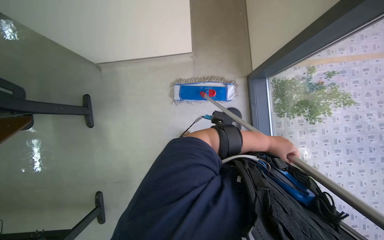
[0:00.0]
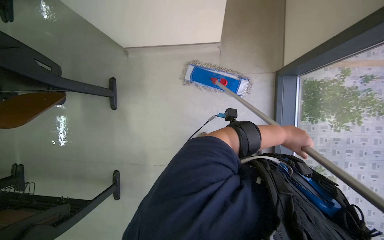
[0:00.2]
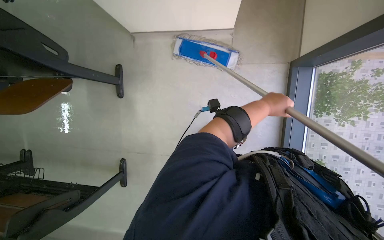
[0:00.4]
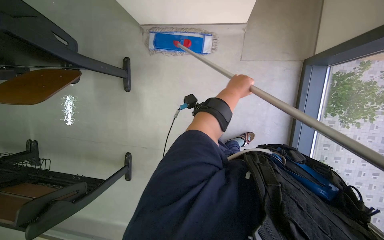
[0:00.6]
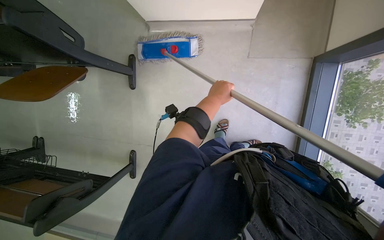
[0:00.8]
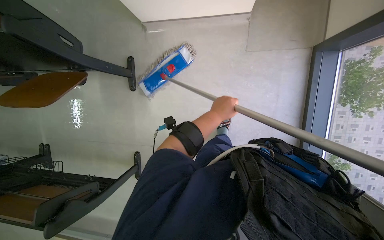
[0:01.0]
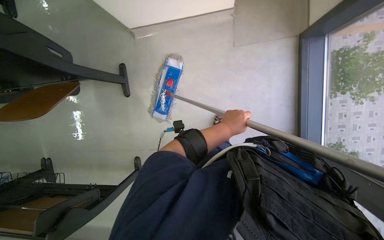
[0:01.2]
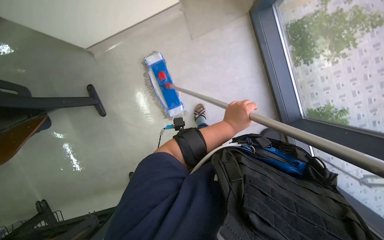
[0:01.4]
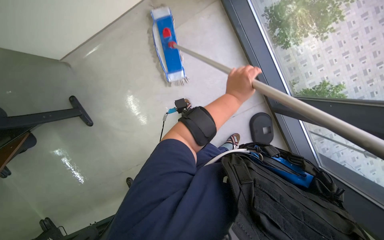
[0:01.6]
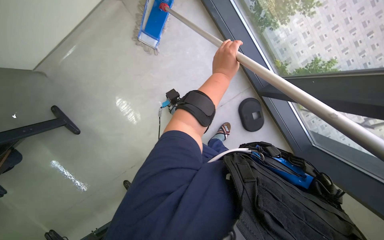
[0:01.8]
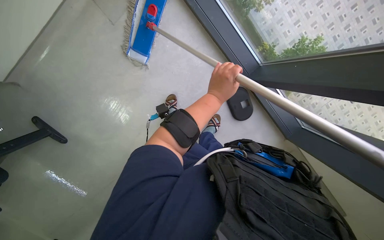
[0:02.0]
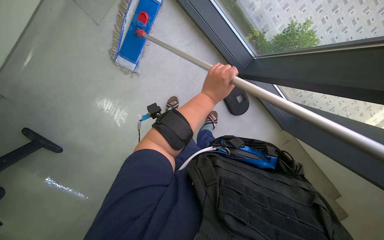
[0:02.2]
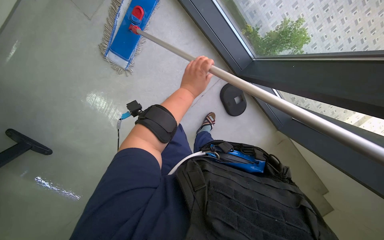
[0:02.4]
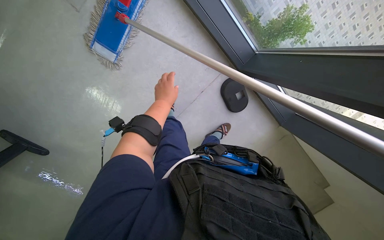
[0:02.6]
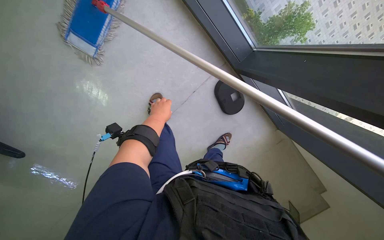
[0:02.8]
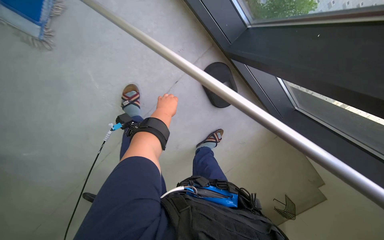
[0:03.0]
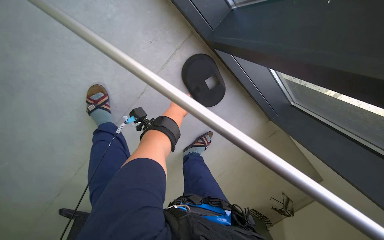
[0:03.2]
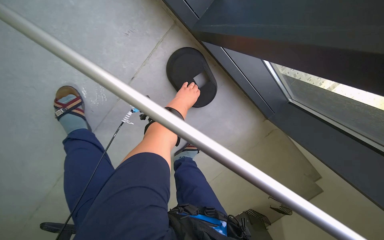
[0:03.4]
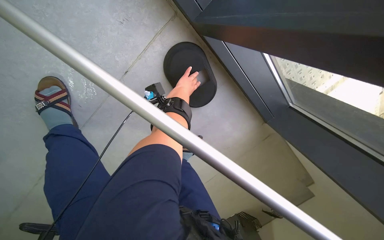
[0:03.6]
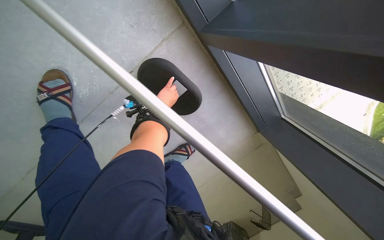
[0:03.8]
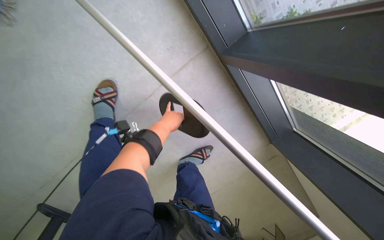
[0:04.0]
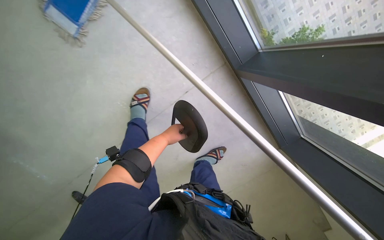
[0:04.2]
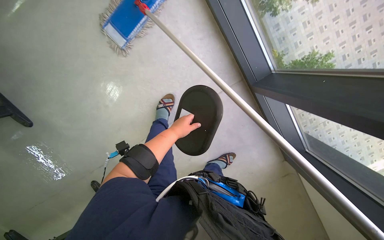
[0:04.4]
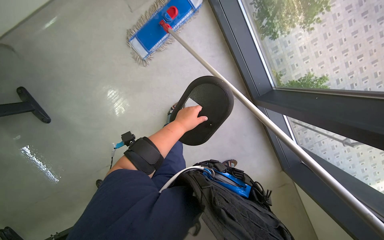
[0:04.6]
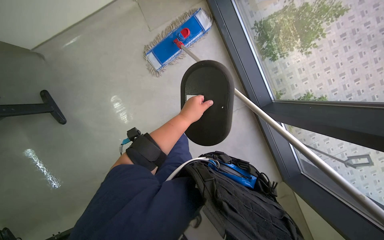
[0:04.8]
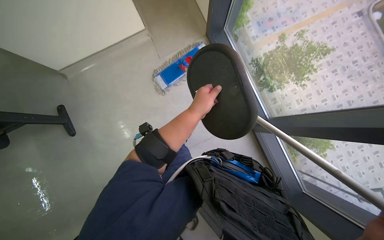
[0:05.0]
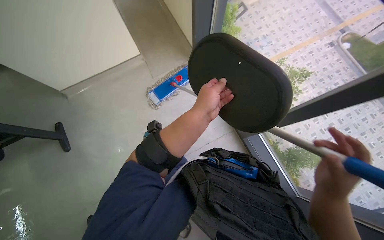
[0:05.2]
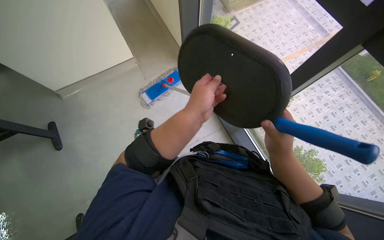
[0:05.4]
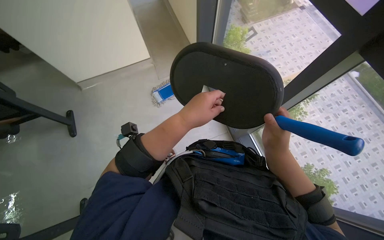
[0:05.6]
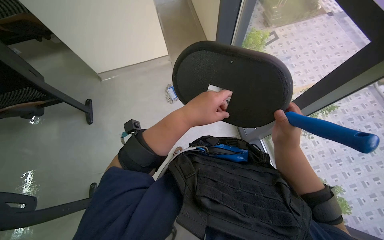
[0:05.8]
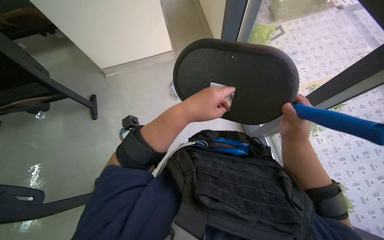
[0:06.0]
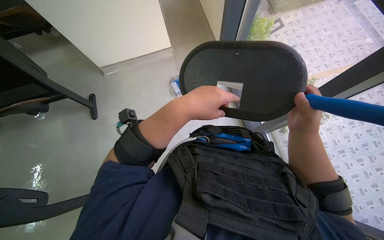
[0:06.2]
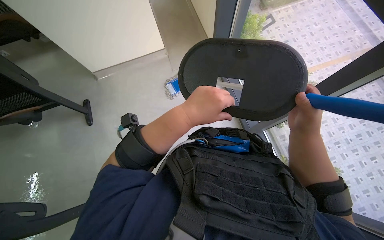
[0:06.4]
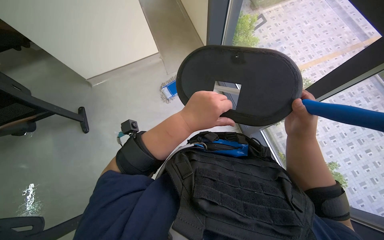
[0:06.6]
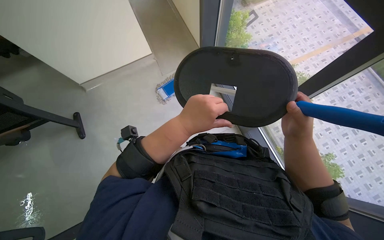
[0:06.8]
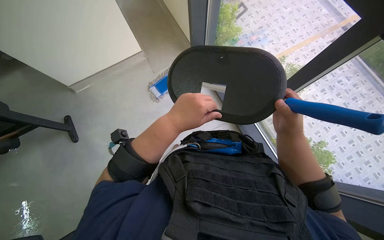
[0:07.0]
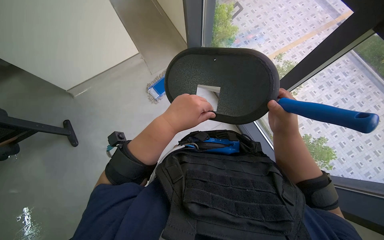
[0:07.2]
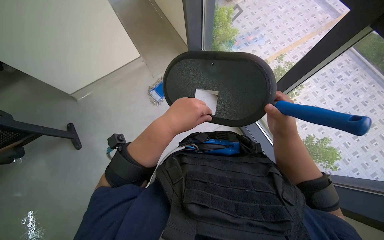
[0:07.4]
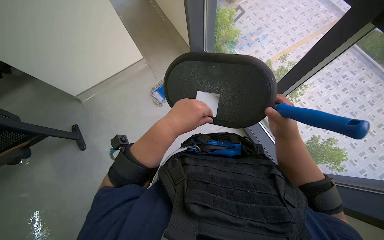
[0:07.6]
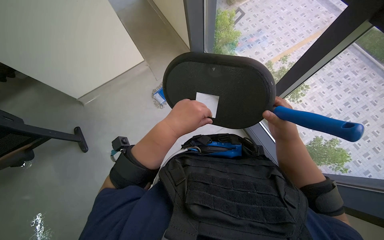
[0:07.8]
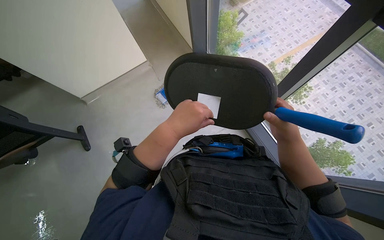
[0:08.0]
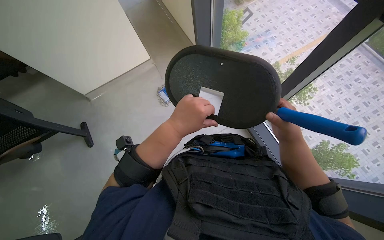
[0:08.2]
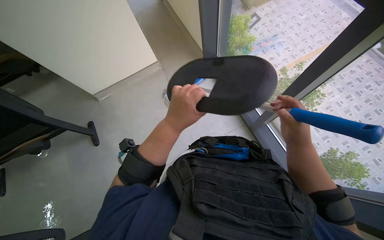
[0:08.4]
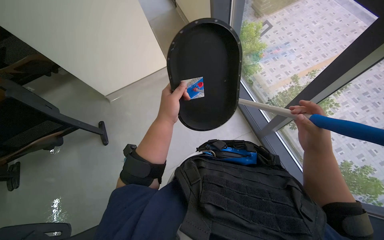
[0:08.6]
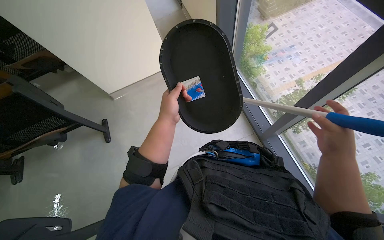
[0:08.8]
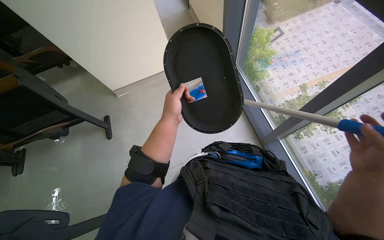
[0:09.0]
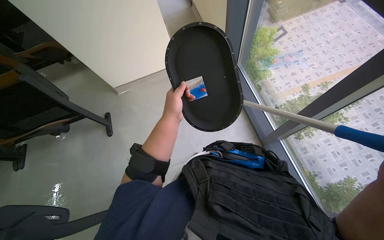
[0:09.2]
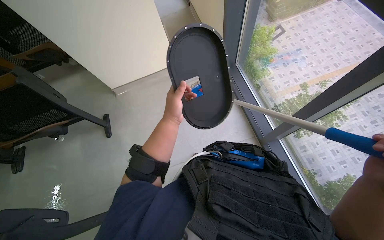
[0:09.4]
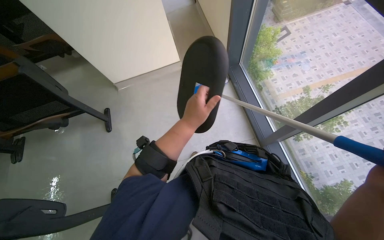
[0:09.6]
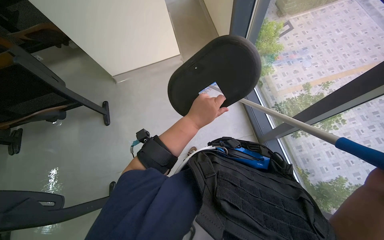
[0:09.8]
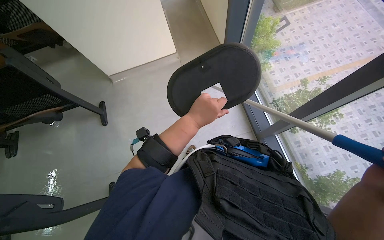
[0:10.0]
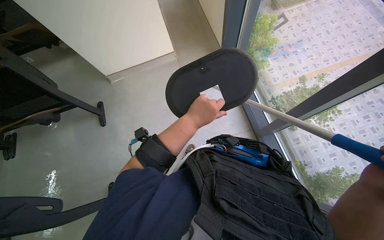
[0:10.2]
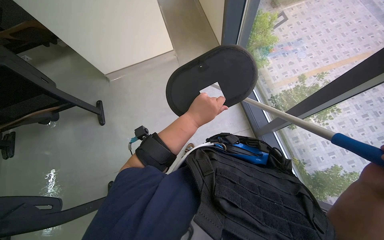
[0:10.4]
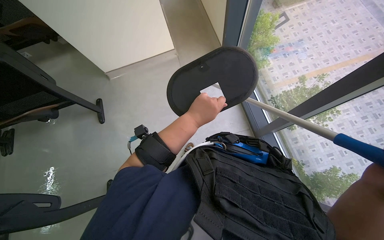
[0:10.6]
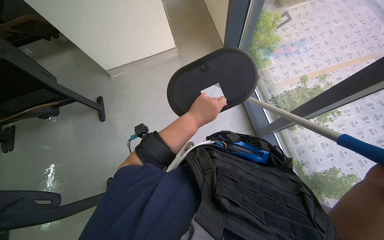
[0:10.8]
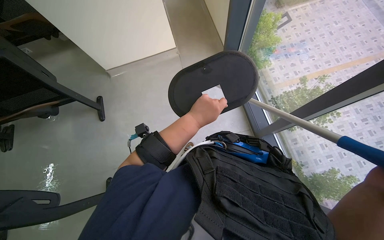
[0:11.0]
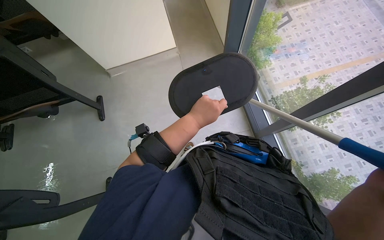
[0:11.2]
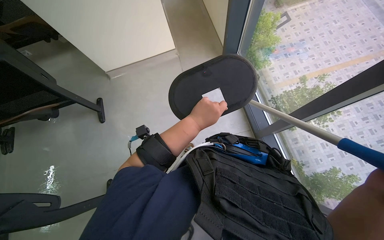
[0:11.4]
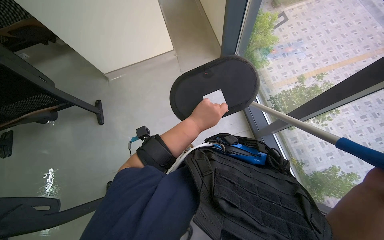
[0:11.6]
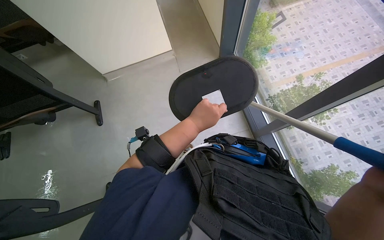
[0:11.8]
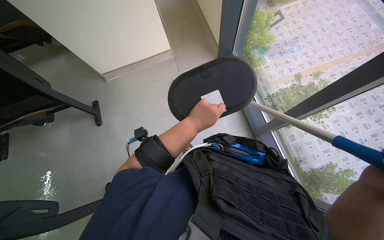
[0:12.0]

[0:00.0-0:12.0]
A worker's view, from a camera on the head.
Job: mopping floor.
The whole recording: Mopping classroom floor. The worker mops the classroom floor, occasionally adjusting the mop and moving the cleaning cart.
0:00.0 to 0:01.6: The left hand travels to the left by about 25 cm.
0:01.6 to 0:03.0: The wearer moves roughly 50 cm. The view tilts approximately 20 degrees downward. Everything in view rotates about 30 degrees counterclockwise.
0:03.0 to 0:04.4: The head turns to the left by approximately 20 degrees. The view tips upward by some 15 degrees.
0:04.4 to 0:06.0: The head travels some 40 cm. The camera pitches upward, by about 35 degrees.
0:07.6 to 0:09.0: The hands stay close to where they were, moving slightly.

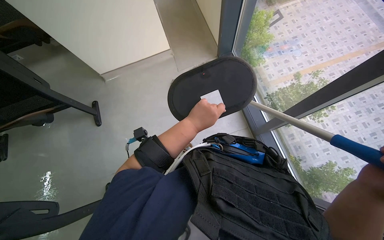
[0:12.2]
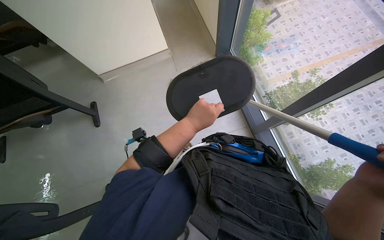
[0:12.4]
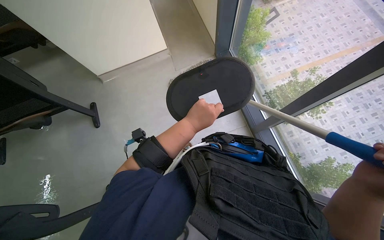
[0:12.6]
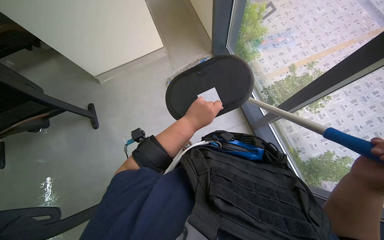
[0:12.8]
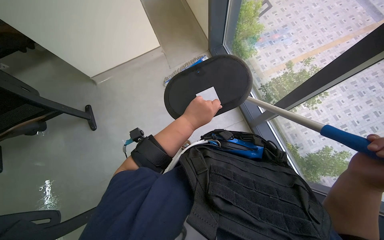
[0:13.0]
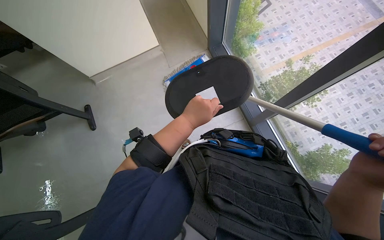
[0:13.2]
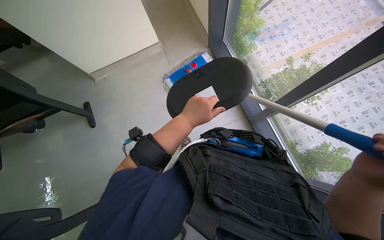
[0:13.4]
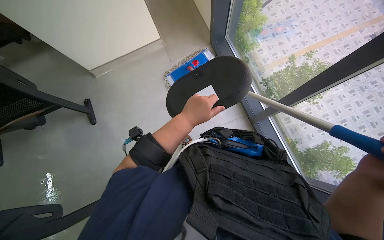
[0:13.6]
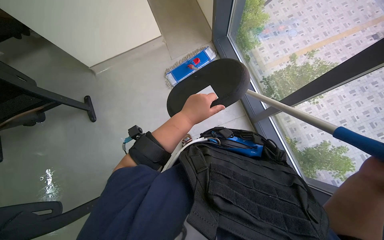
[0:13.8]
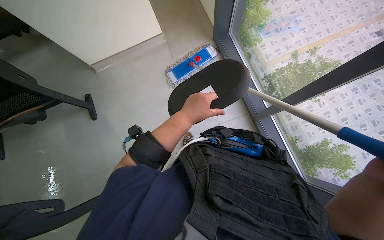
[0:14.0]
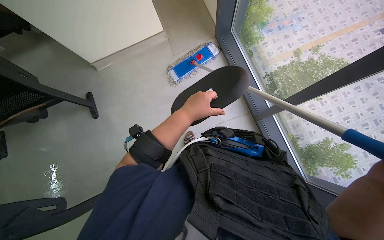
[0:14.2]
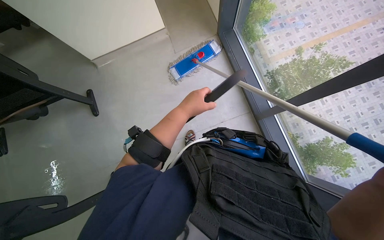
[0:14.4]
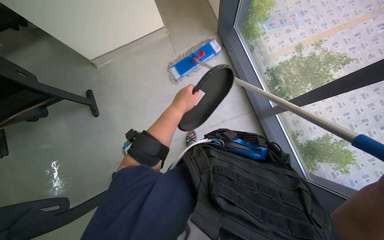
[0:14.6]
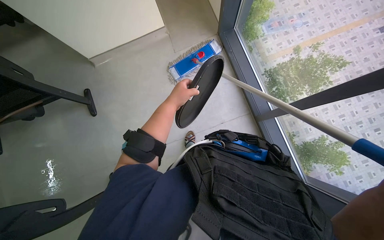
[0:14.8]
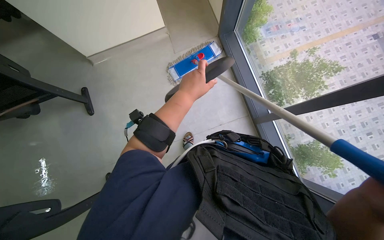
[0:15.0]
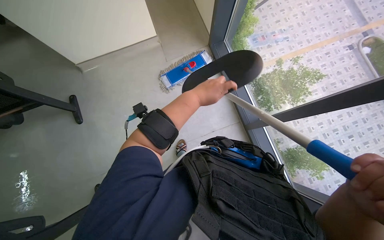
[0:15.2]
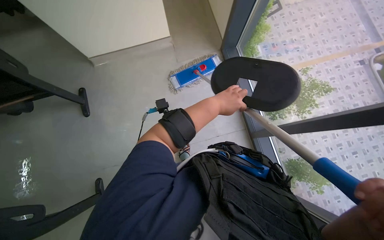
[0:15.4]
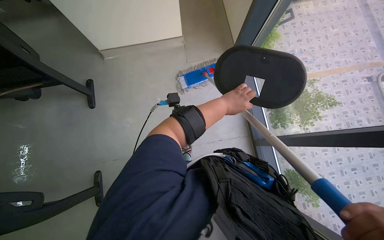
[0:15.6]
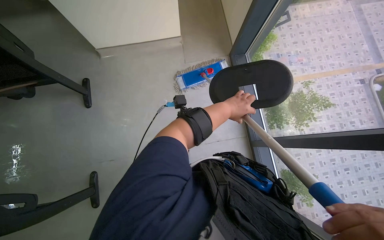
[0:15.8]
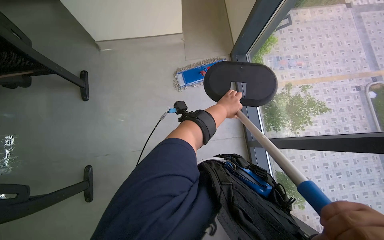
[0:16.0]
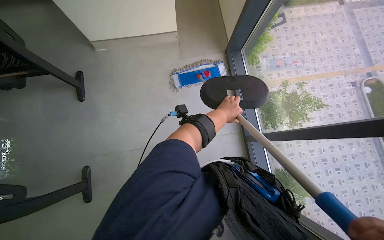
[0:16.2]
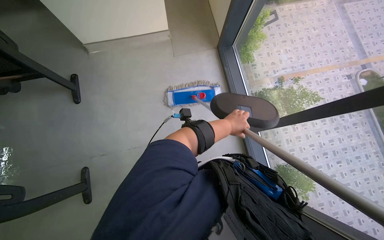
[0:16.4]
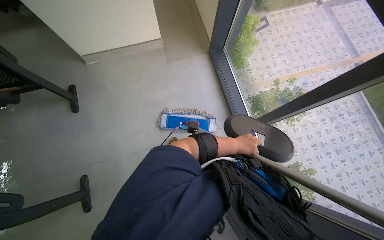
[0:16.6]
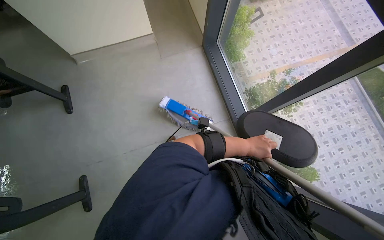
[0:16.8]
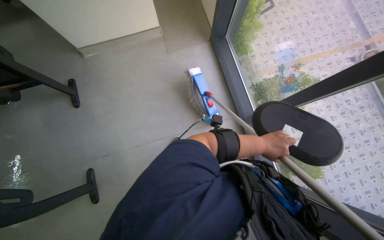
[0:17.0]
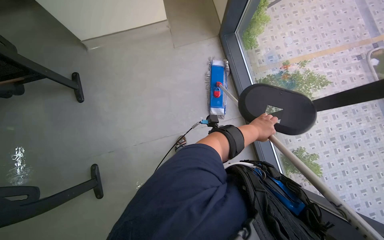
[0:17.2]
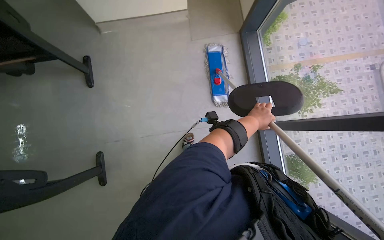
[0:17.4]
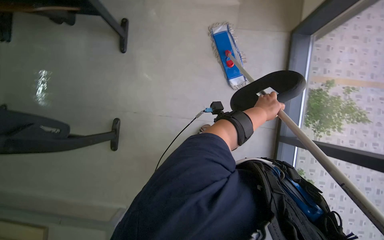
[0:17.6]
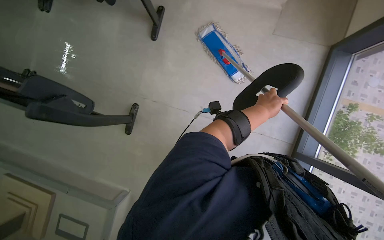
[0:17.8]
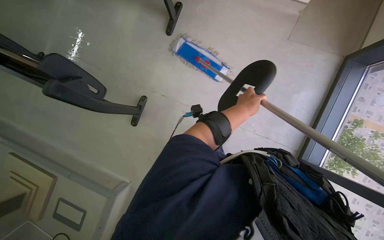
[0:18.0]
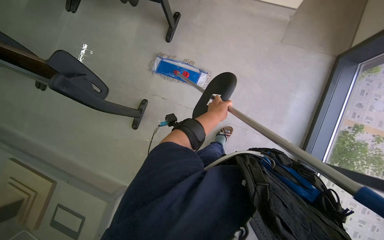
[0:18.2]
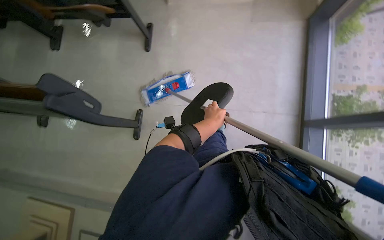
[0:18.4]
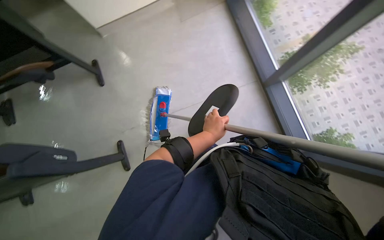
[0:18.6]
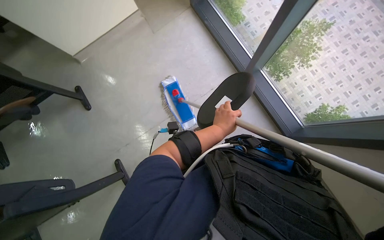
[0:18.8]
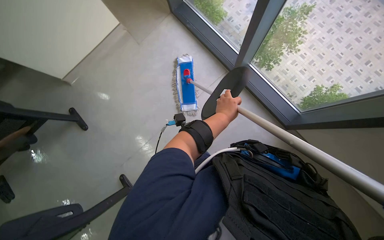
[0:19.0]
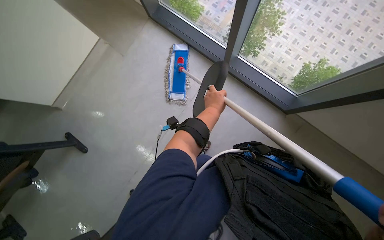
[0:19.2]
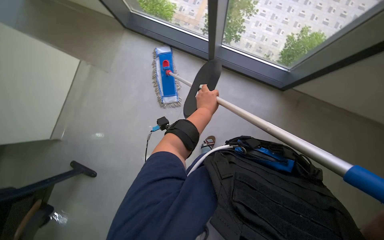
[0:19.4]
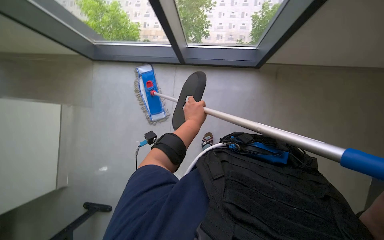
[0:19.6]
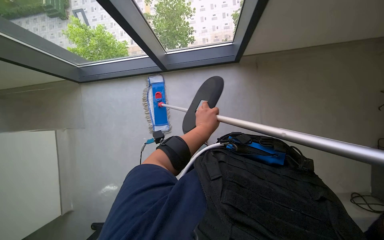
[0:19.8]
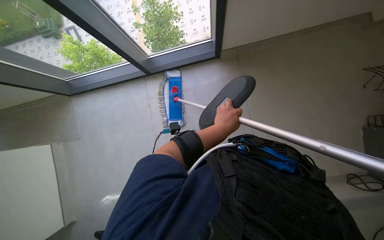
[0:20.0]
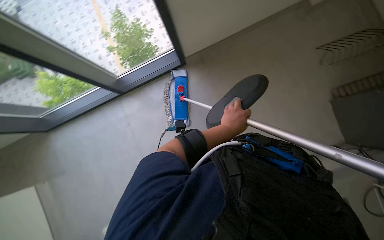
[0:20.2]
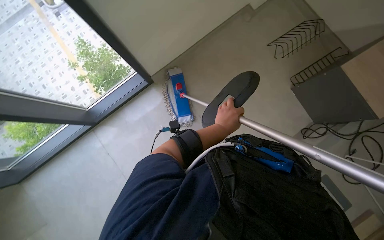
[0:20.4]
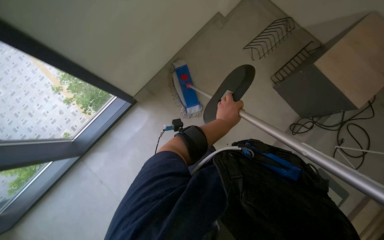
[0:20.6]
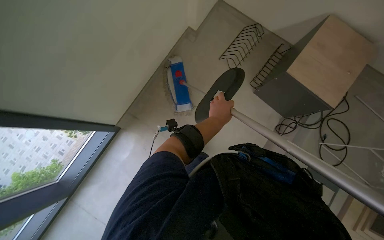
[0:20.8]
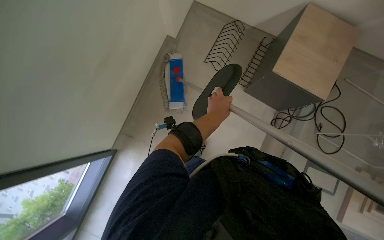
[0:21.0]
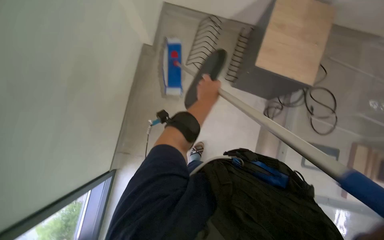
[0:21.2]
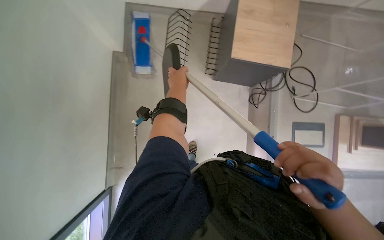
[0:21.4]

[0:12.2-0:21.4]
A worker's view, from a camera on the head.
Job: mopping floor.
The whole recording: Mopping classroom floor. The worker mops the classroom floor, occasionally adjusting the mop and moving the cleaning cart.
0:15.2 to 0:16.8: The left hand goes approximately 20 cm down the picture, farther from the camera and to the right.
0:18.4 to 0:19.8: The scene turns approximately 100 degrees counterclockwise in the picture.
